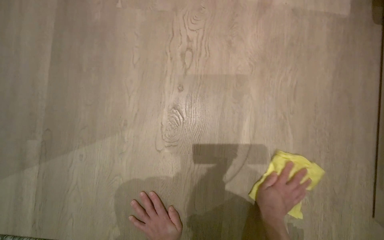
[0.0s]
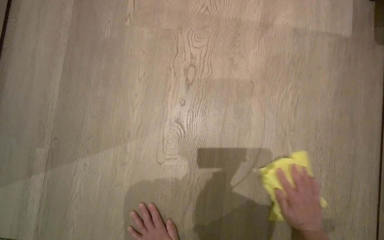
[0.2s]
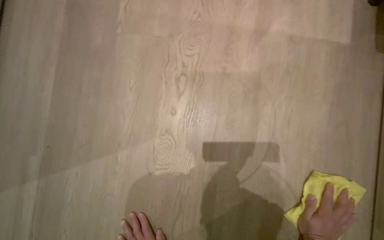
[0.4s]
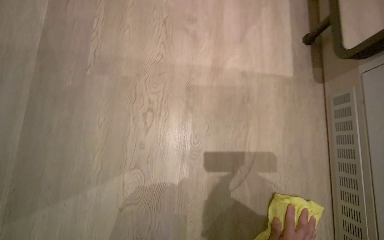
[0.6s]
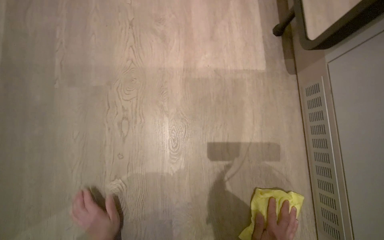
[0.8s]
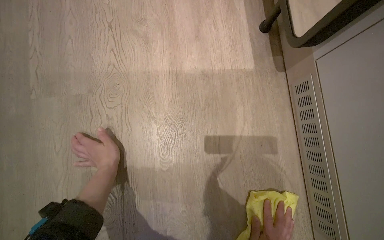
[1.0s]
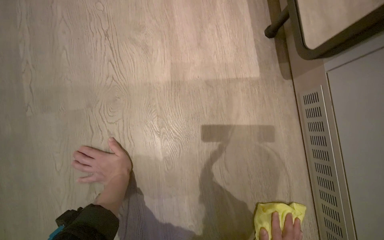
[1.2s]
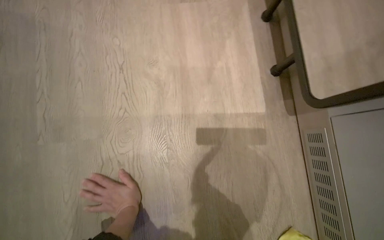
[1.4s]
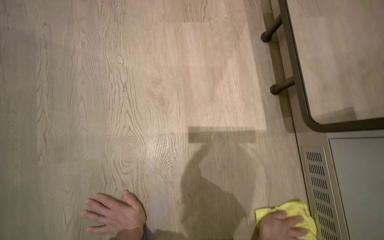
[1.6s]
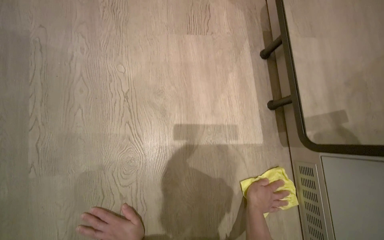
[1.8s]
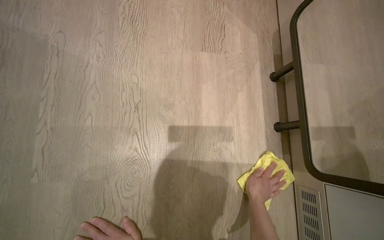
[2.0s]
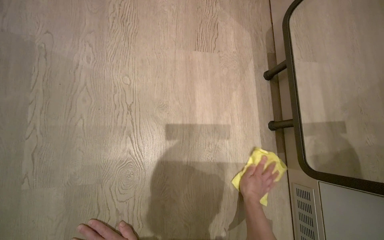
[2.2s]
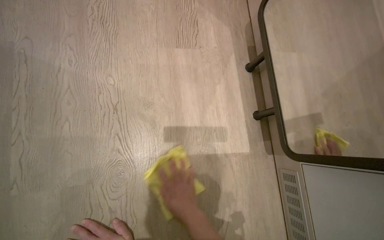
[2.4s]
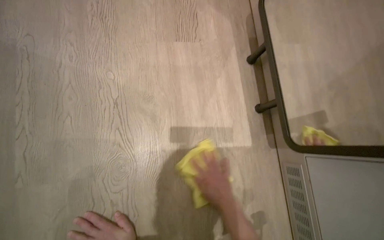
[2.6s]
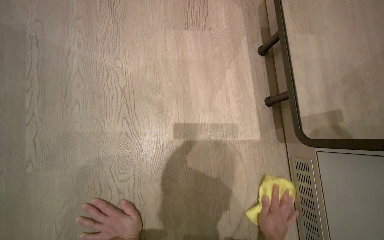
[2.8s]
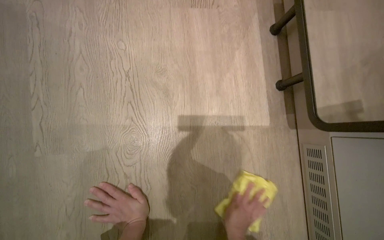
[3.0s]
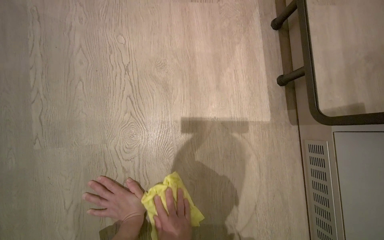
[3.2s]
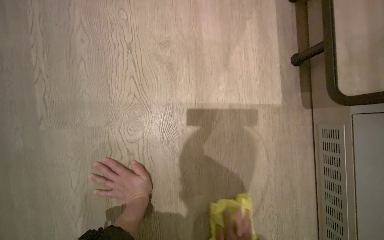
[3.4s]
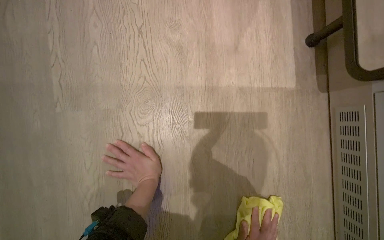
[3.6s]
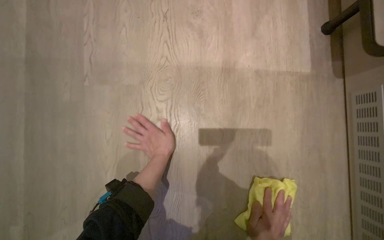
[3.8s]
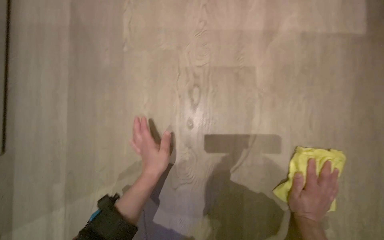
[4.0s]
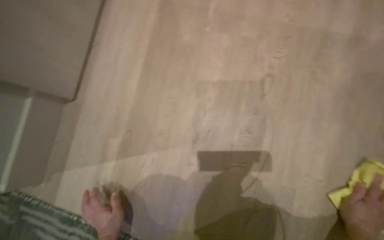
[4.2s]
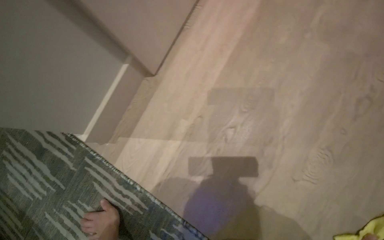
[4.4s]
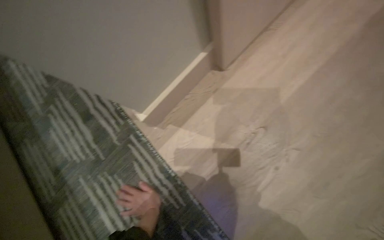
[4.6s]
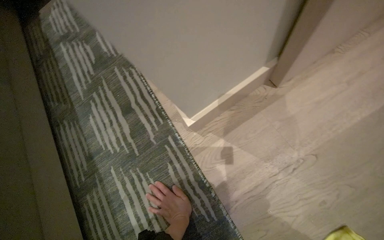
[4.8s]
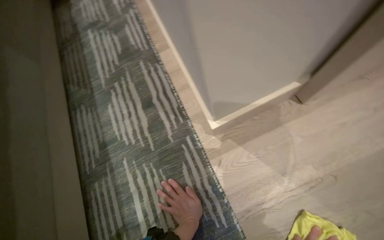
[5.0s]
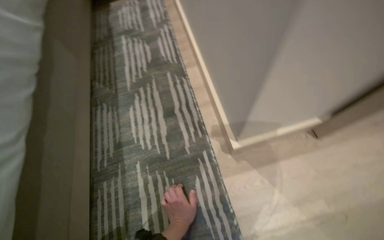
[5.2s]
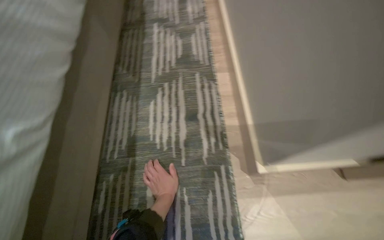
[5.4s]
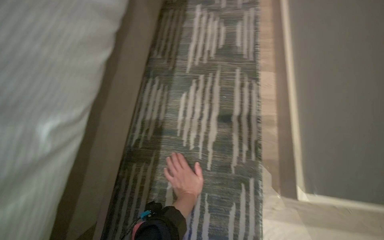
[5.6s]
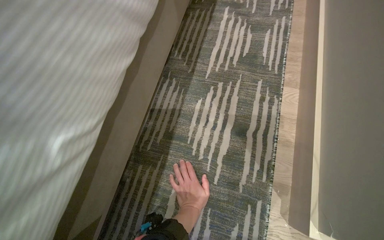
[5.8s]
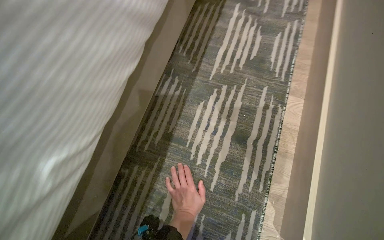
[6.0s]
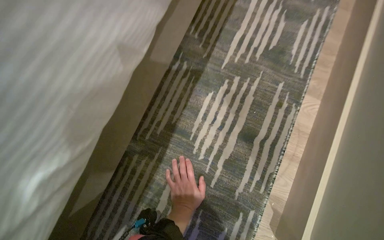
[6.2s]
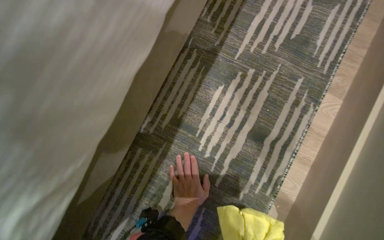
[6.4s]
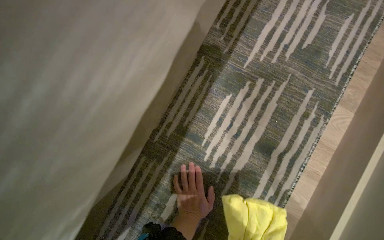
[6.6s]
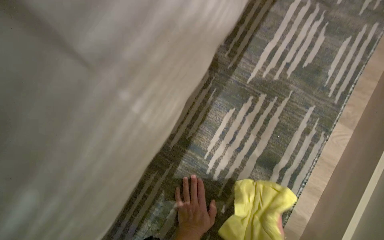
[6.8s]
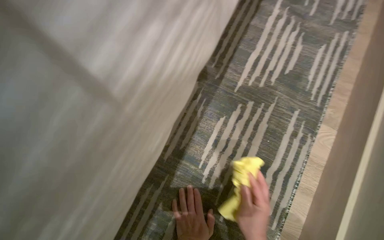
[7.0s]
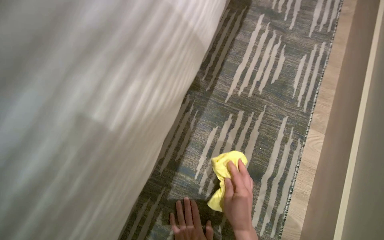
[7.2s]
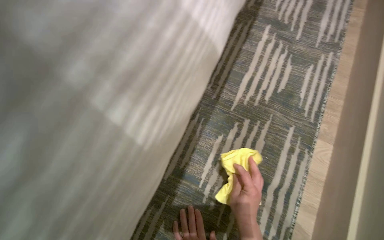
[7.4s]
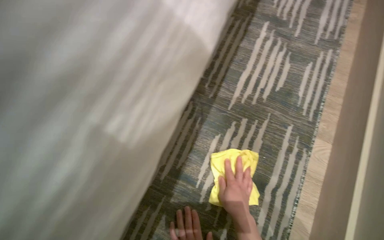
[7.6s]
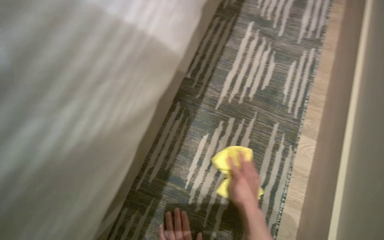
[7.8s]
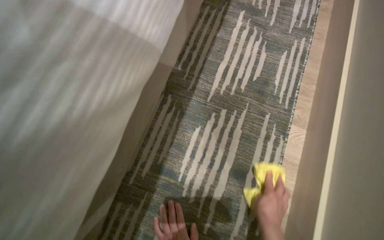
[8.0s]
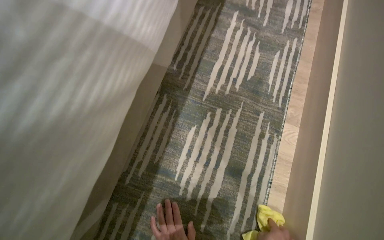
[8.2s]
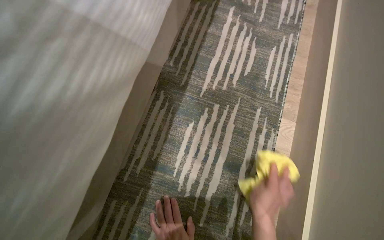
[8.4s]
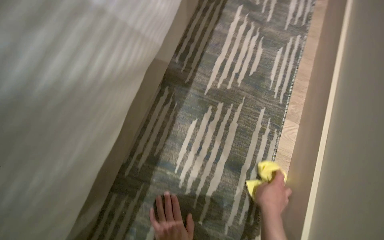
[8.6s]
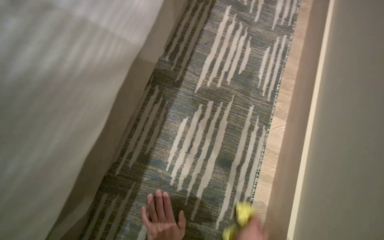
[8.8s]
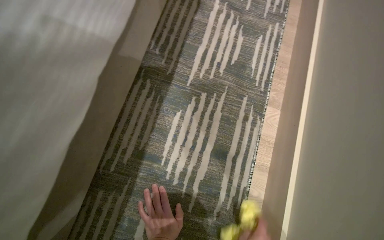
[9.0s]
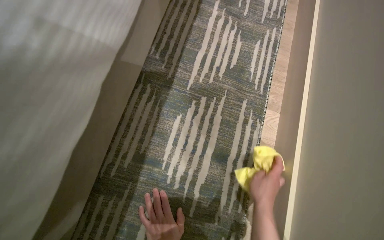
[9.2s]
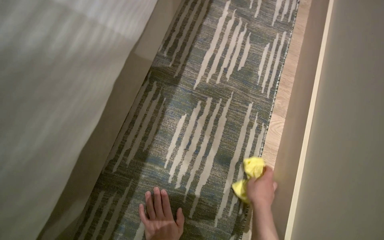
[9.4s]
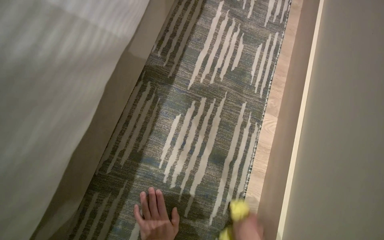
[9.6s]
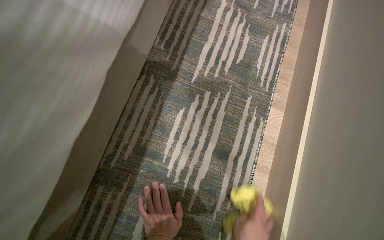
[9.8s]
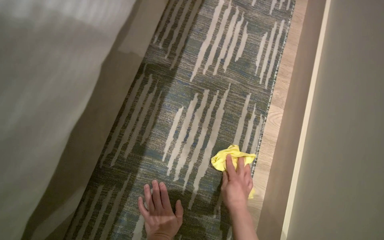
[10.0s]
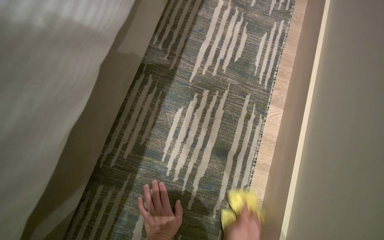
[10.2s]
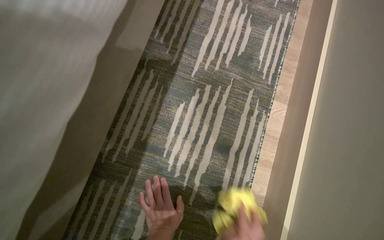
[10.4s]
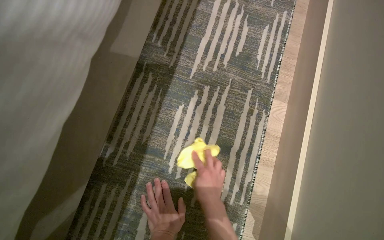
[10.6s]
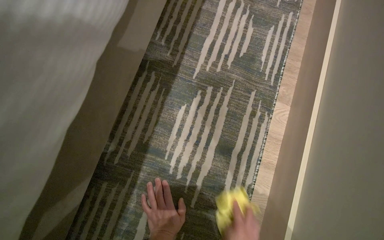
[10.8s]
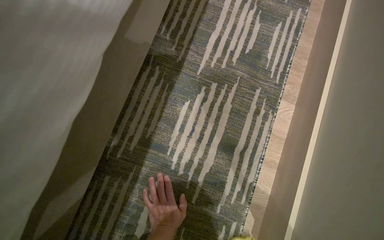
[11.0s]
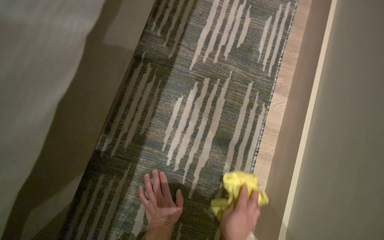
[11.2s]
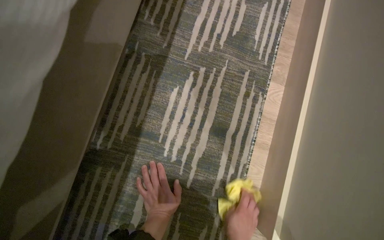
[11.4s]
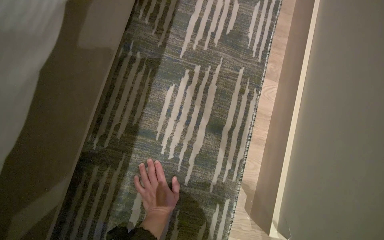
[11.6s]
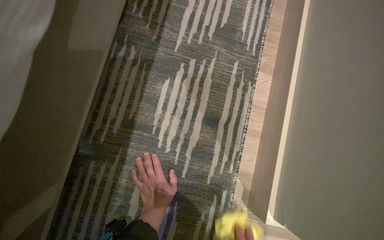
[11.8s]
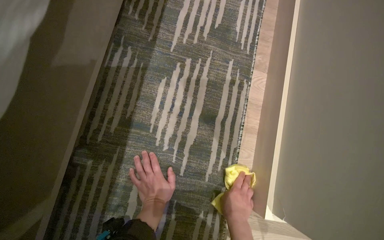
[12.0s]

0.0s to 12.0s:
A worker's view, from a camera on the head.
Job: mopping floor.
The whole recording: Wiping room floor. The worker kneels and wipes the room floor with a yellow cloth.
3.0s to 4.4s: The camera travels about 60 cm. The head turns to the left by approximately 40 degrees.
4.4s to 6.0s: The camera travels some 70 cm. The head turns to the left by some 80 degrees.

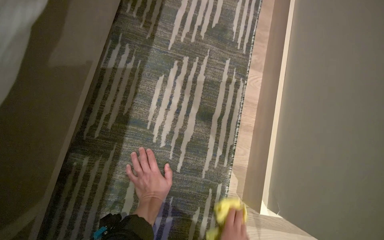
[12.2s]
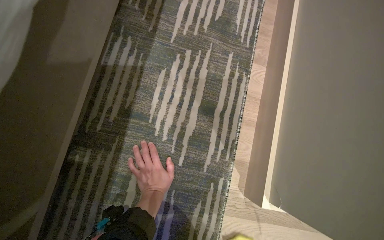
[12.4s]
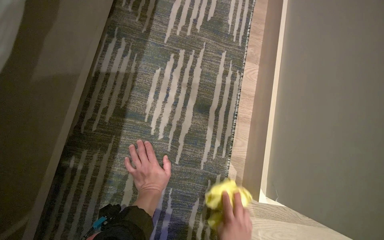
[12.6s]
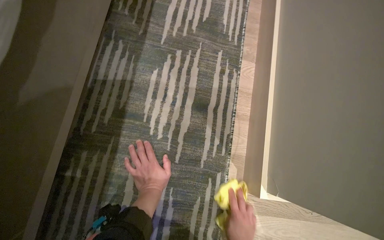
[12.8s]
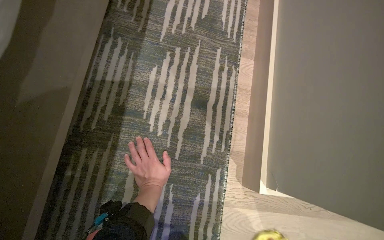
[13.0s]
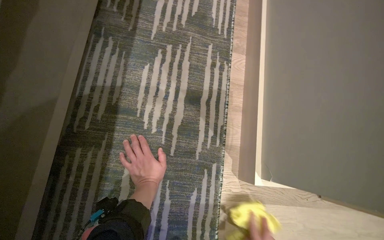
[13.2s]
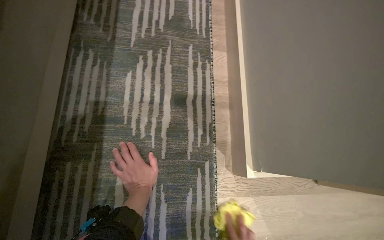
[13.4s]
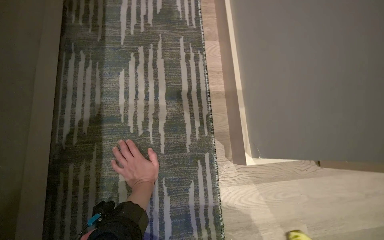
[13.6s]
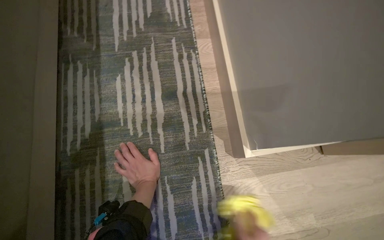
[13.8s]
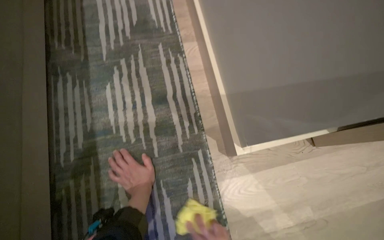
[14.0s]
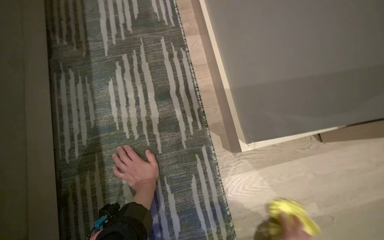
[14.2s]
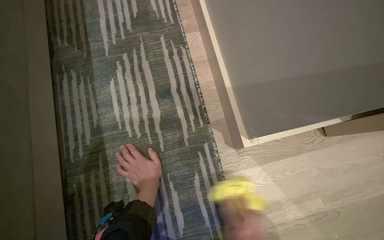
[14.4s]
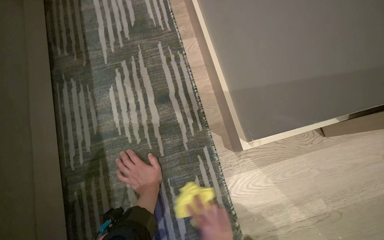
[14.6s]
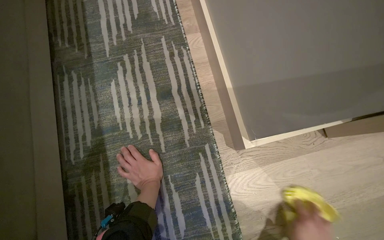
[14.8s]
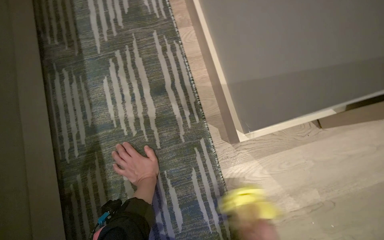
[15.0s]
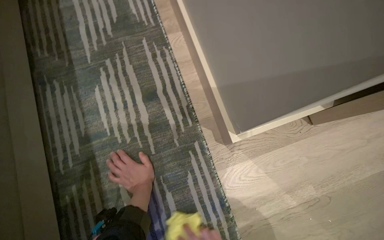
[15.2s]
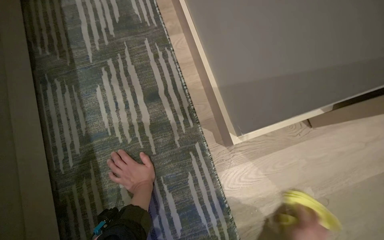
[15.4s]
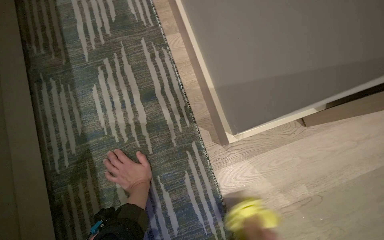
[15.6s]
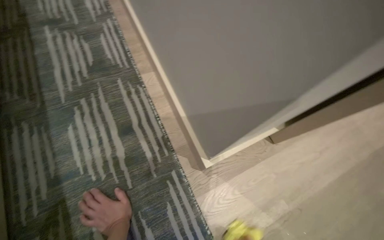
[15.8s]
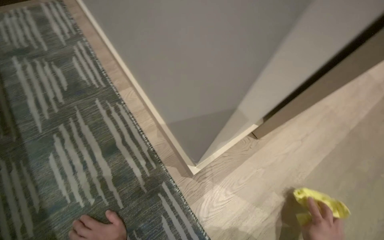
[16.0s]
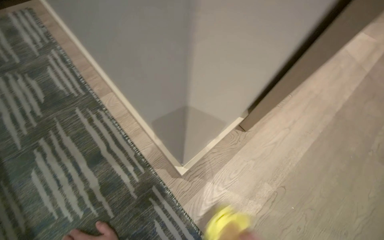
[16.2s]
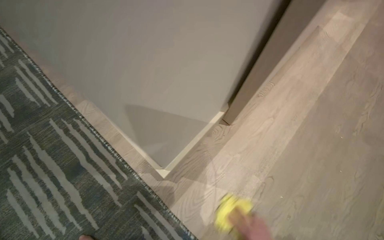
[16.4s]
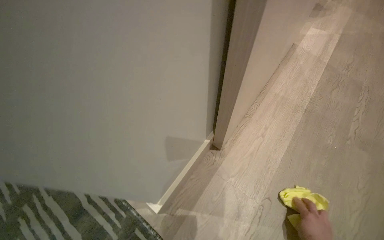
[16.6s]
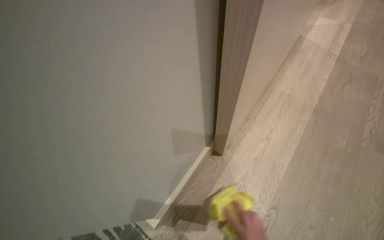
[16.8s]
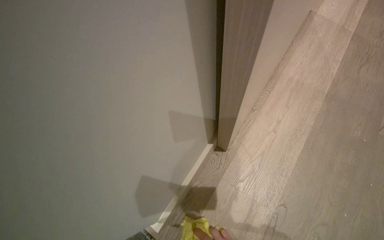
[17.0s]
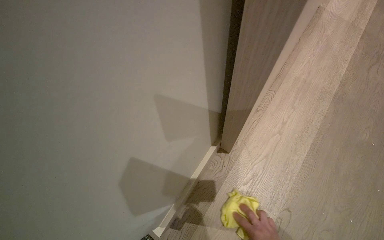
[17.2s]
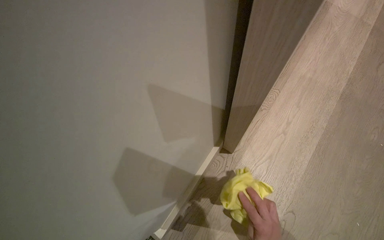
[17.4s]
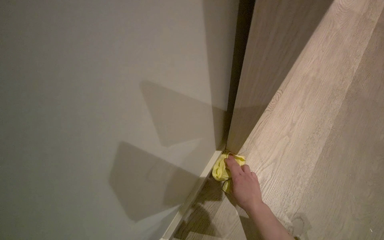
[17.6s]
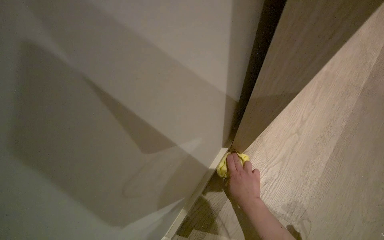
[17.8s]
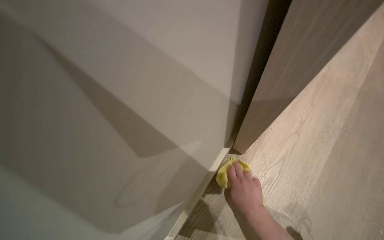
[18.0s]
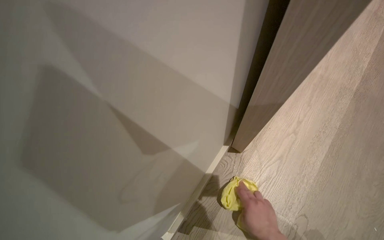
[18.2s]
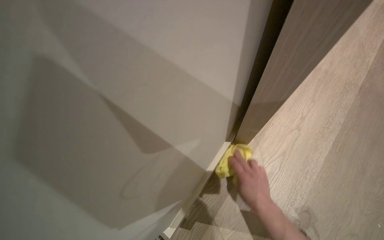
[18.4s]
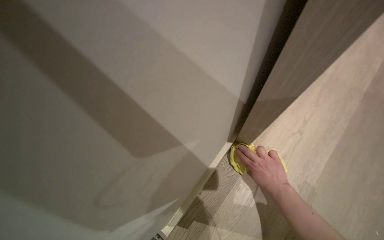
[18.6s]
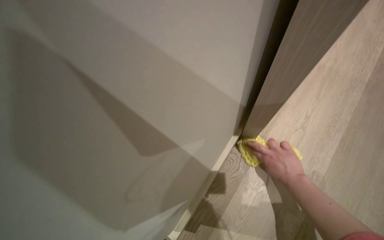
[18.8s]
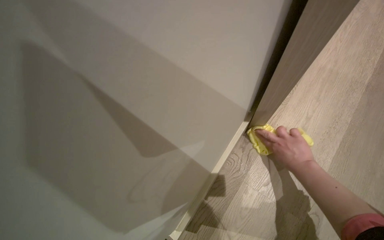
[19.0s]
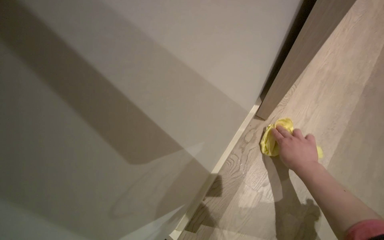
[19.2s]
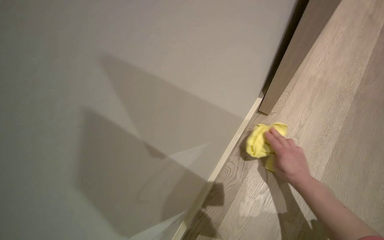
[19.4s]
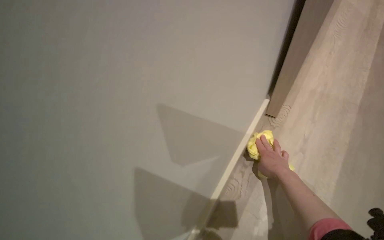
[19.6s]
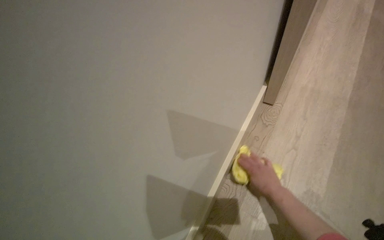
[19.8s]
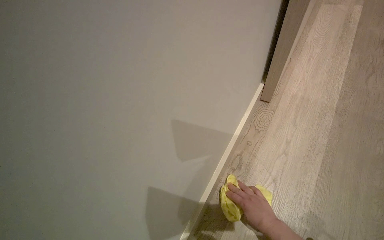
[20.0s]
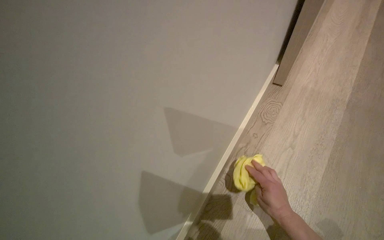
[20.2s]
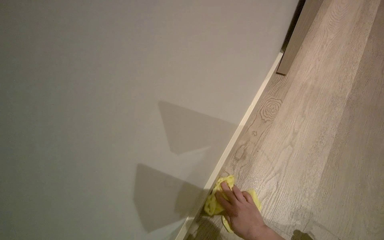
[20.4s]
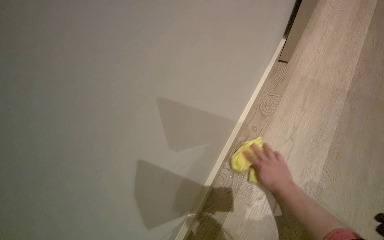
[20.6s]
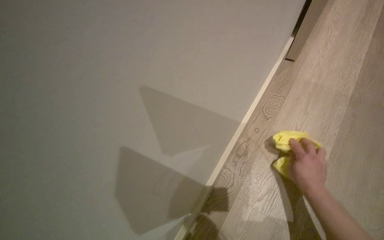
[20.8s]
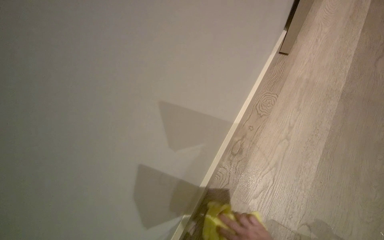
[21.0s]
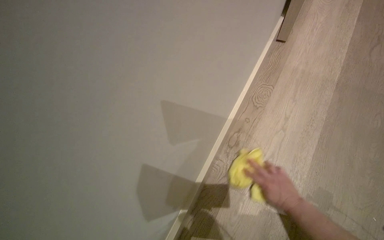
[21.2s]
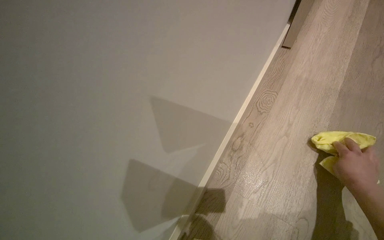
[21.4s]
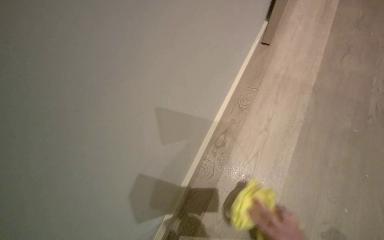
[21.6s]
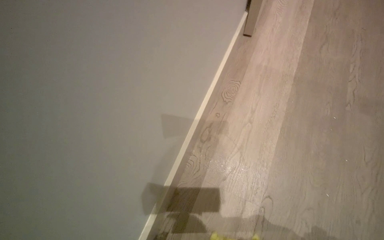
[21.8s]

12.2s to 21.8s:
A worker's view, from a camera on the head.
Job: mopping floor.
The whole recording: Wiping room floor. The worker kneels and wipes the room floor with a yellow cloth.
15.4s to 17.0s: The scene turns some 40 degrees counterclockwise in the picture.
